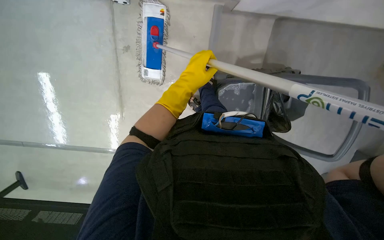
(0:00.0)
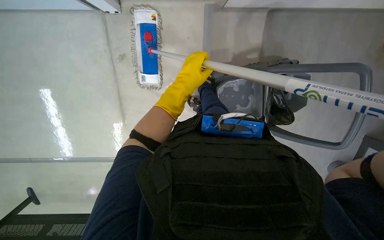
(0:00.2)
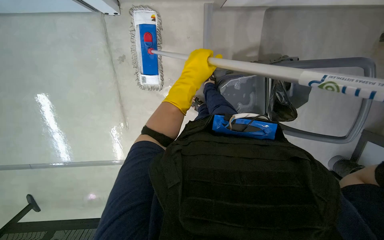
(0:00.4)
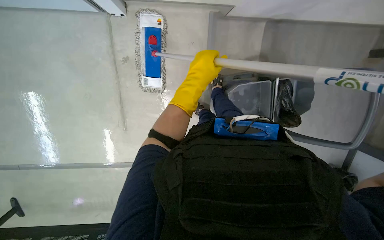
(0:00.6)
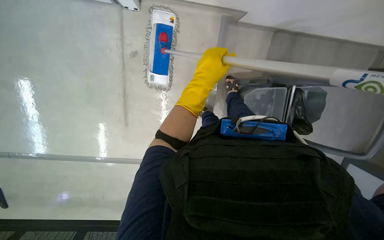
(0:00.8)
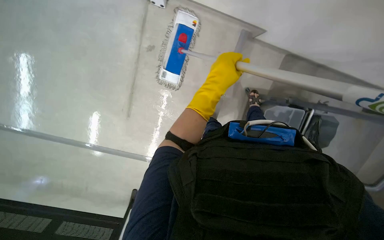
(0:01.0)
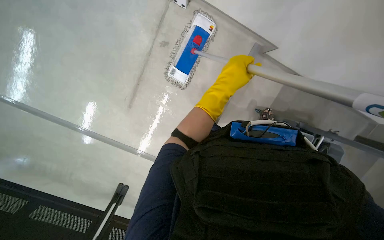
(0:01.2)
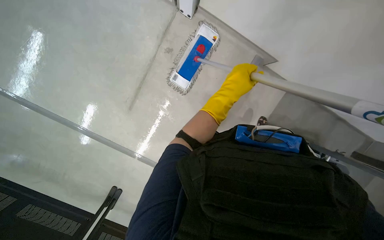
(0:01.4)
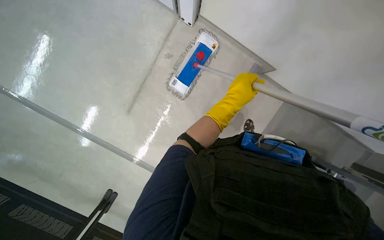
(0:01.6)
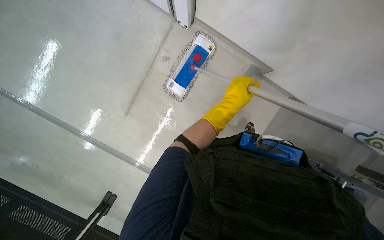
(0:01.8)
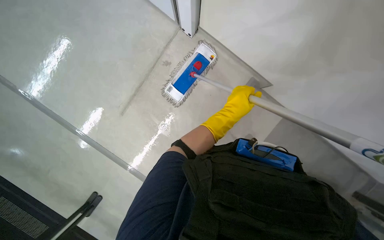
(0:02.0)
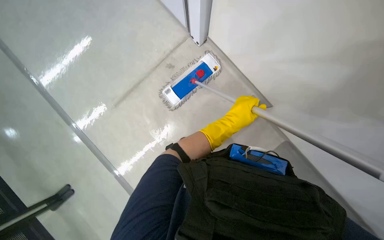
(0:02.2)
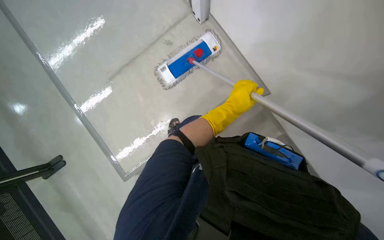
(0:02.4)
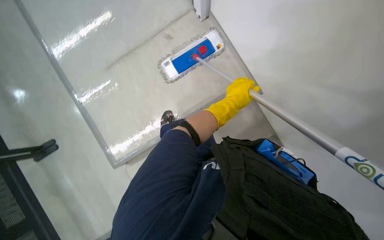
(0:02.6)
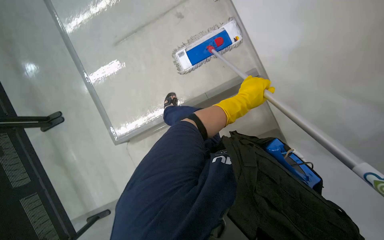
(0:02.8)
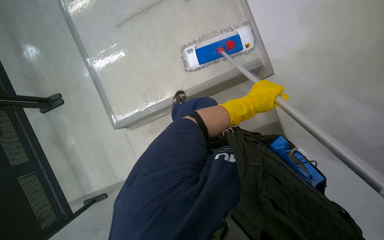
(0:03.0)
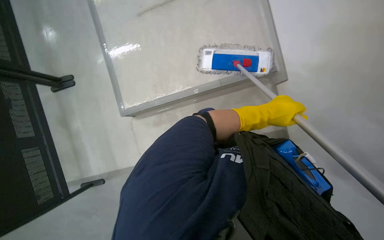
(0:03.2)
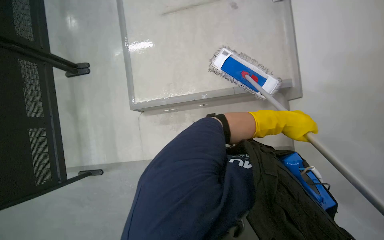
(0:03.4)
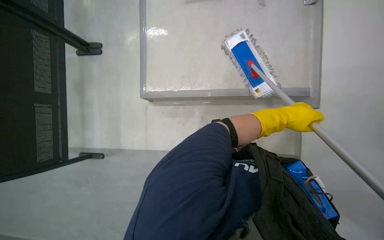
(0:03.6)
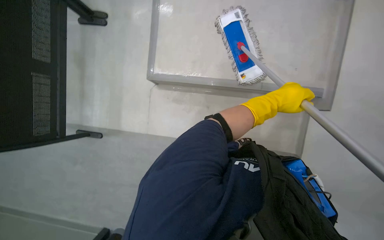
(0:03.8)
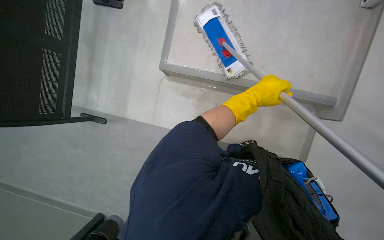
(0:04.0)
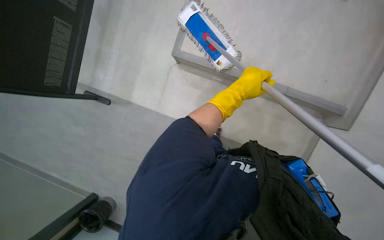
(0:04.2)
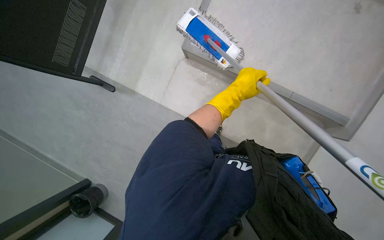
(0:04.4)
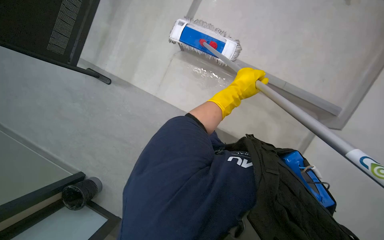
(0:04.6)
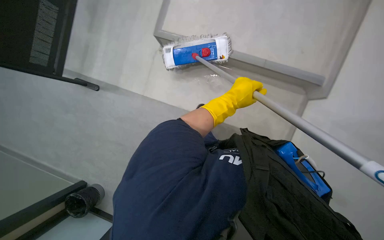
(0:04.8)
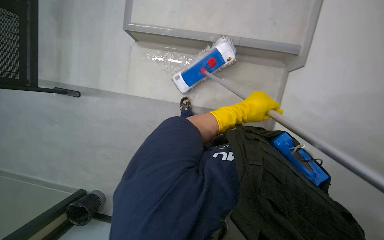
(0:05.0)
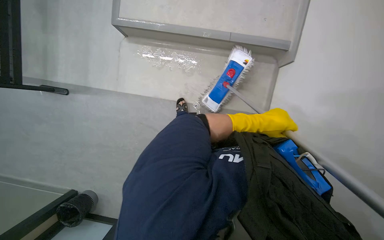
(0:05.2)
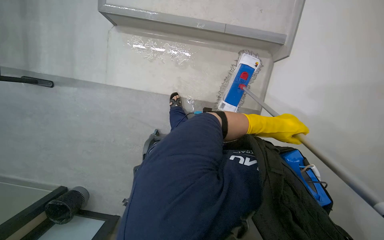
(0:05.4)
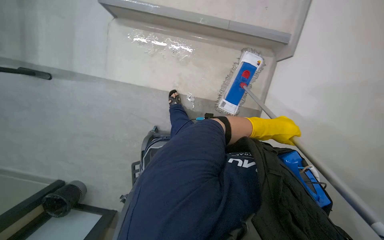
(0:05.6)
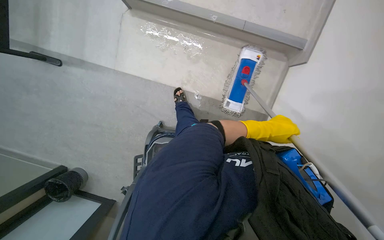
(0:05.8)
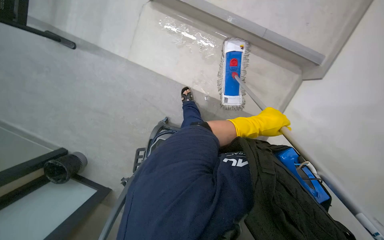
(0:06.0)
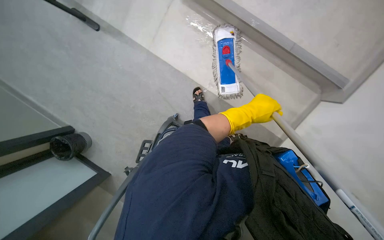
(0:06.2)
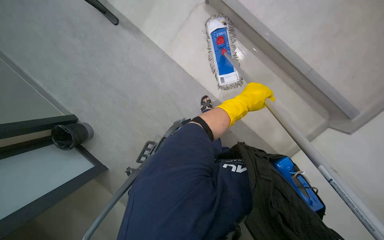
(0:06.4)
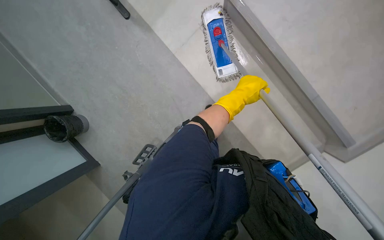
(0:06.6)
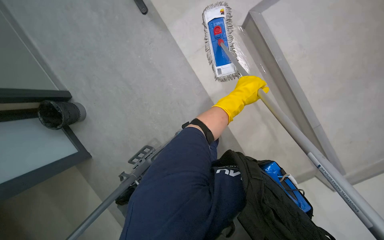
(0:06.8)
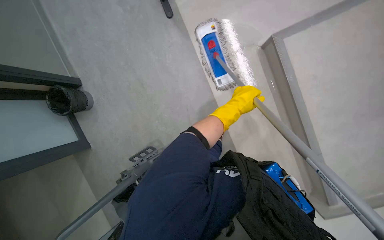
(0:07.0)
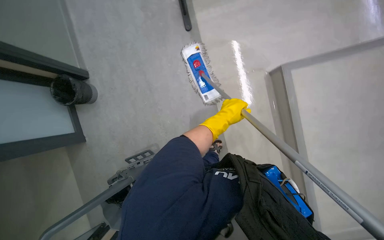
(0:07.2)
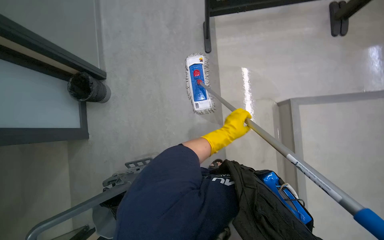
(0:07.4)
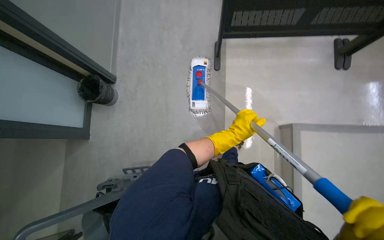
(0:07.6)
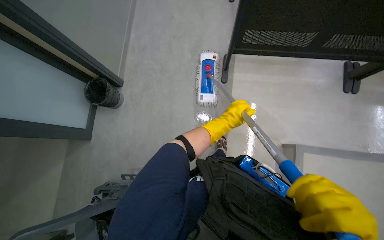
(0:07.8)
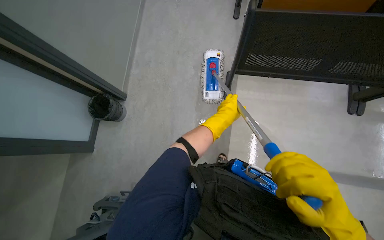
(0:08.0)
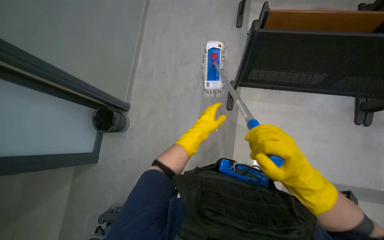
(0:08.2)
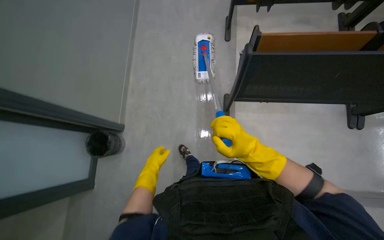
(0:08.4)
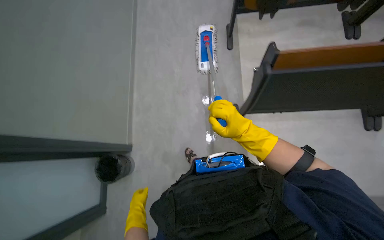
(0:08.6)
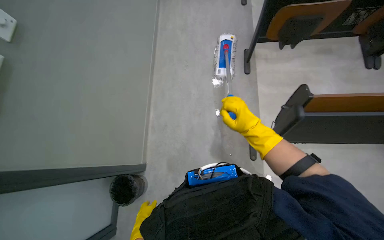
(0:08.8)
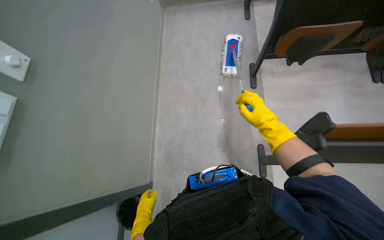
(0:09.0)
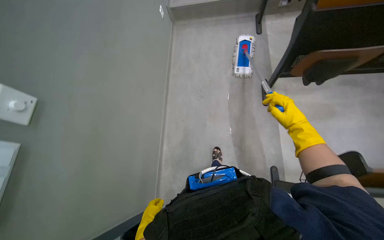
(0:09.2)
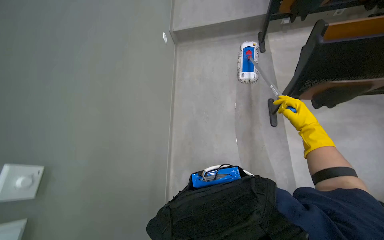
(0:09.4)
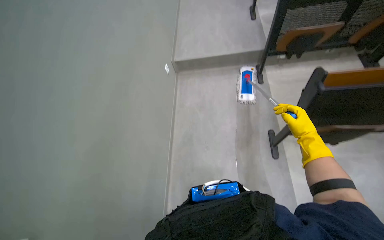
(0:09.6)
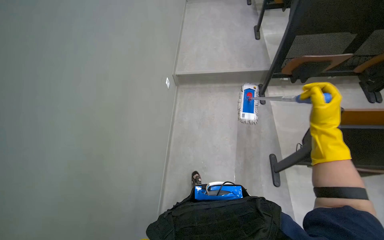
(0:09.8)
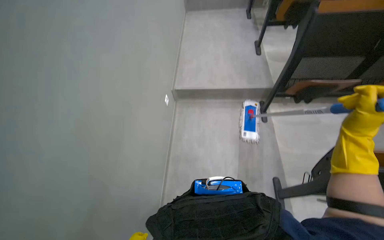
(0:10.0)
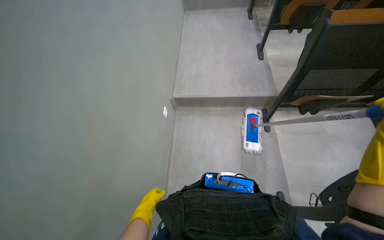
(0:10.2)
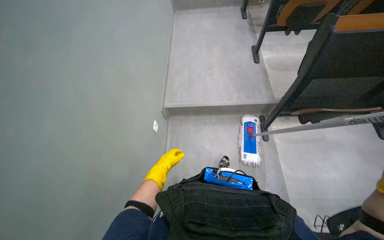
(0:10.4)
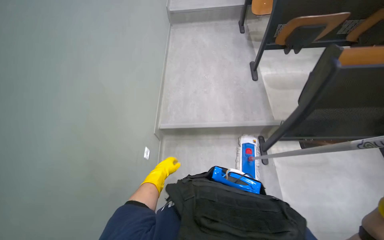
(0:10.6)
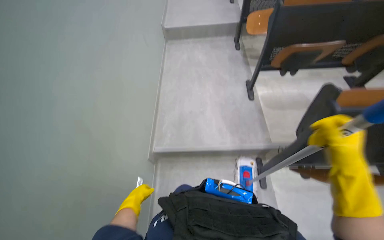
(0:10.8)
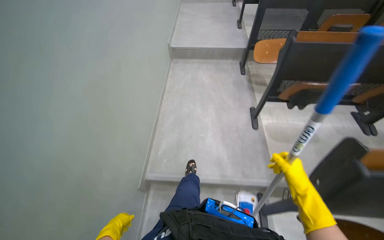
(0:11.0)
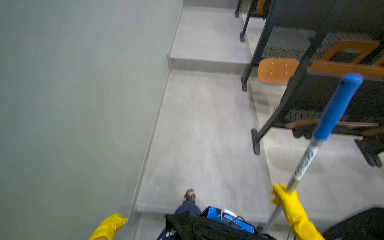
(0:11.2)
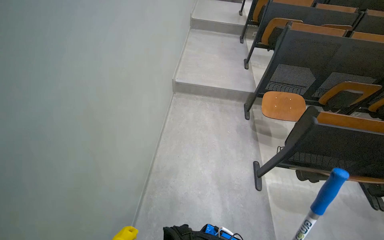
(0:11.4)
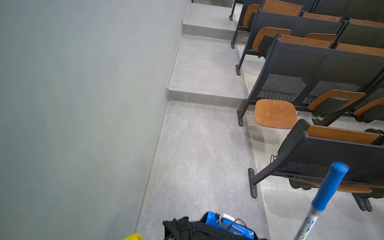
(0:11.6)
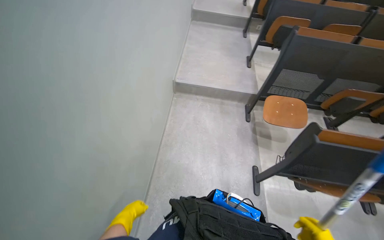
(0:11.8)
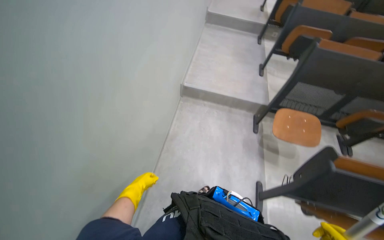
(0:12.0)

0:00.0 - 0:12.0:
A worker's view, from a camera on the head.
Job: mopping floor.
The whole recording: Mopping lecture hall floor. The worker mops the floor in the lecture hall, moving chairs and other items as needed to clean the area.
0:00.0 - 0:01.6: The scene rotates clockwise by roughly 25 degrees.
0:01.6 - 0:03.0: The scene turns roughly 30 degrees clockwise in the picture.
0:03.0 - 0:04.4: The scene turns roughly 35 degrees clockwise in the picture.
0:06.0 - 0:07.6: Everything in view rotates approximately 50 degrees clockwise.
0:07.6 - 0:09.0: The wearer looks approximately 30 degrees further upward. The left hand moves to the left, some 50 cm.
0:09.0 - 0:10.4: The view tilts roughly 30 degrees upward.
0:10.4 - 0:12.0: The wearer moves approximately 1 m.

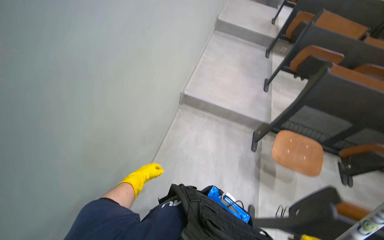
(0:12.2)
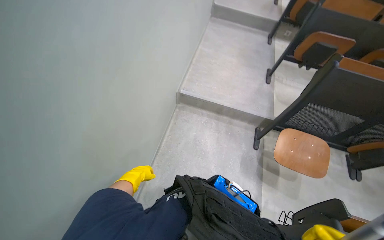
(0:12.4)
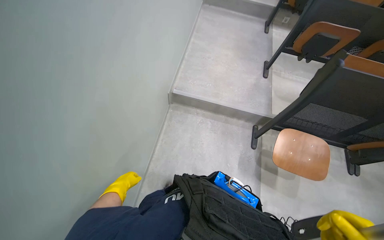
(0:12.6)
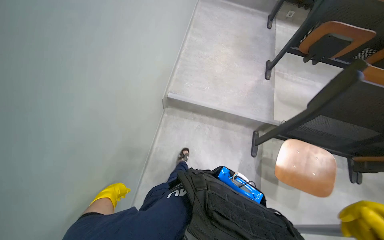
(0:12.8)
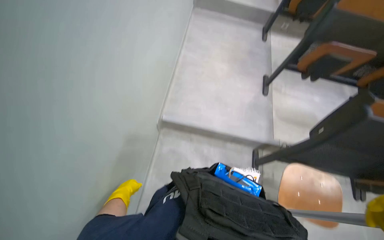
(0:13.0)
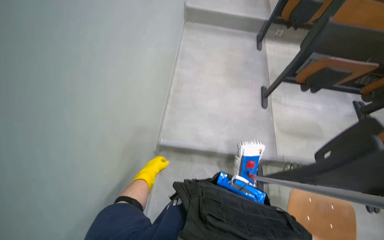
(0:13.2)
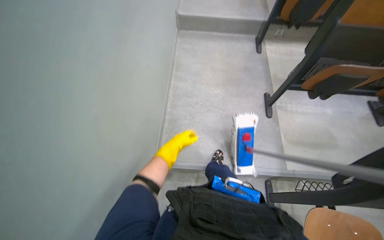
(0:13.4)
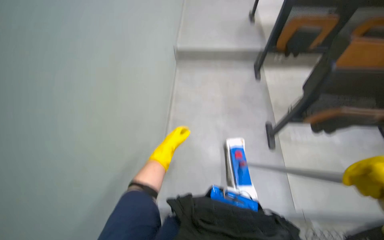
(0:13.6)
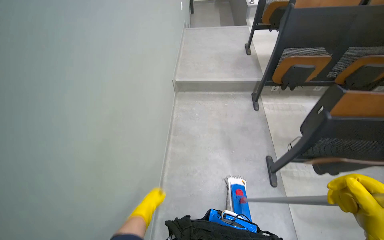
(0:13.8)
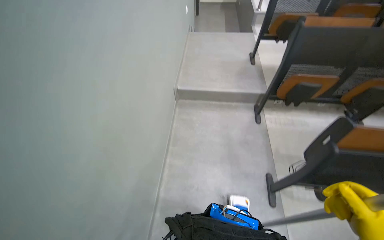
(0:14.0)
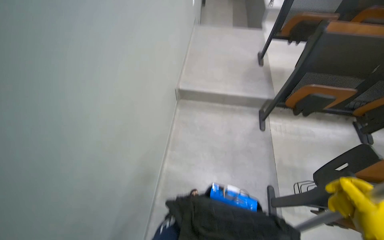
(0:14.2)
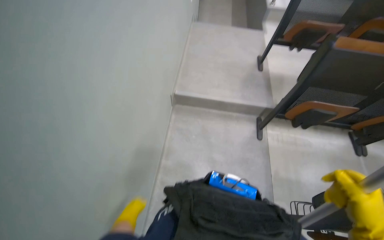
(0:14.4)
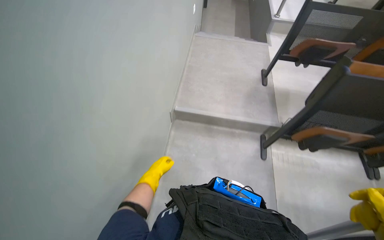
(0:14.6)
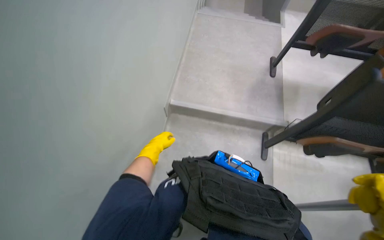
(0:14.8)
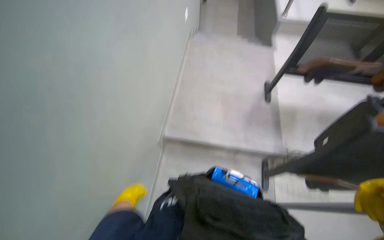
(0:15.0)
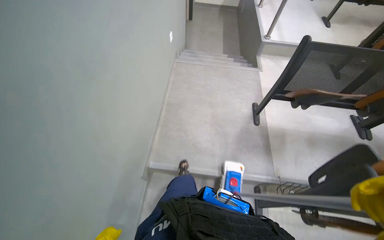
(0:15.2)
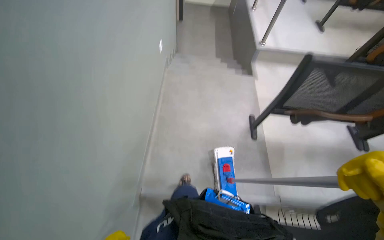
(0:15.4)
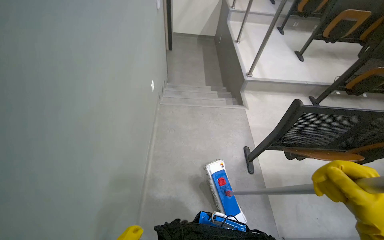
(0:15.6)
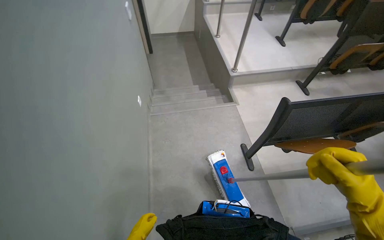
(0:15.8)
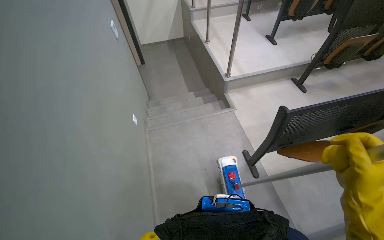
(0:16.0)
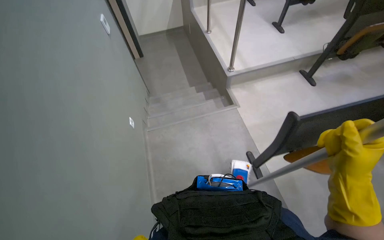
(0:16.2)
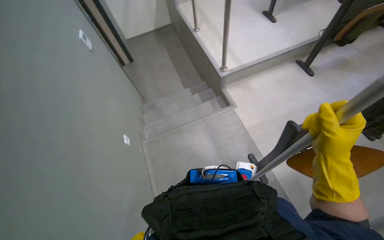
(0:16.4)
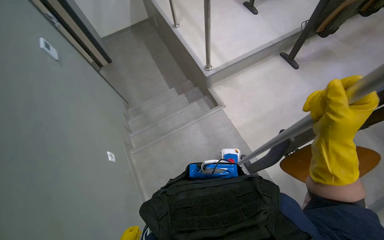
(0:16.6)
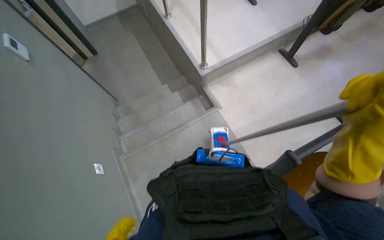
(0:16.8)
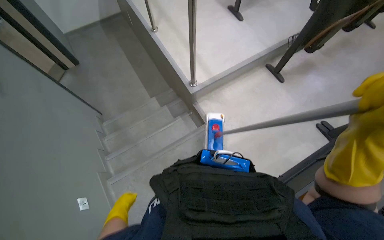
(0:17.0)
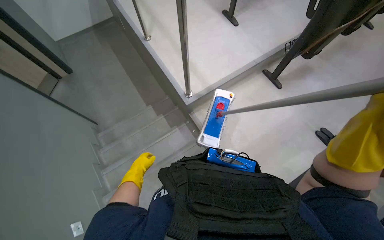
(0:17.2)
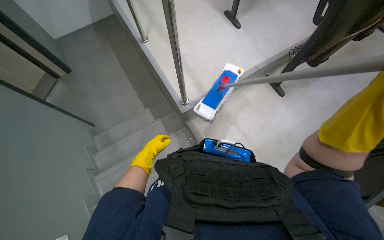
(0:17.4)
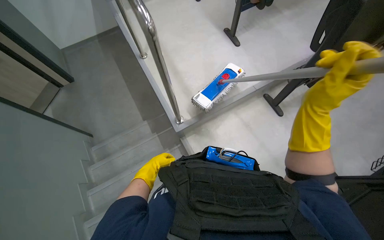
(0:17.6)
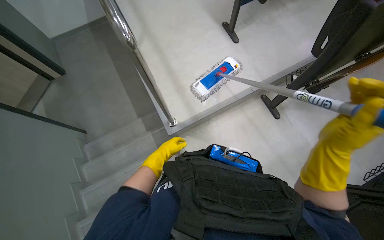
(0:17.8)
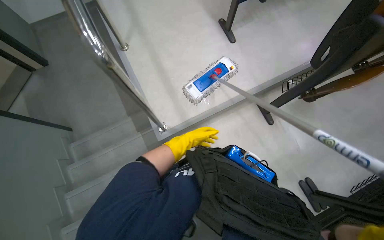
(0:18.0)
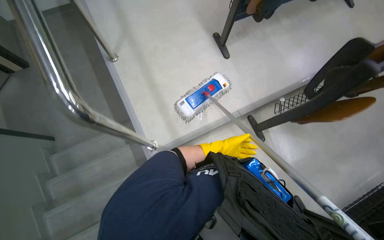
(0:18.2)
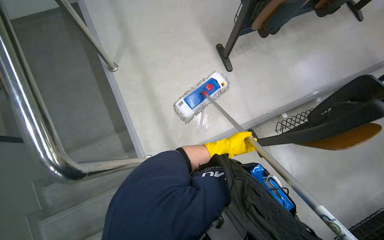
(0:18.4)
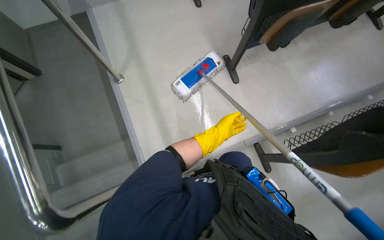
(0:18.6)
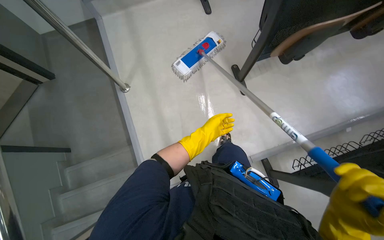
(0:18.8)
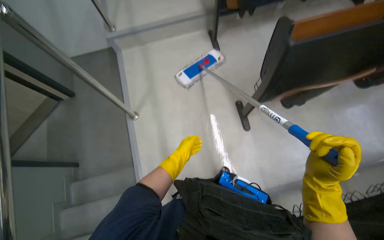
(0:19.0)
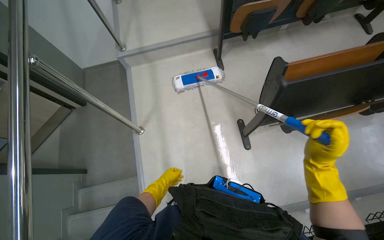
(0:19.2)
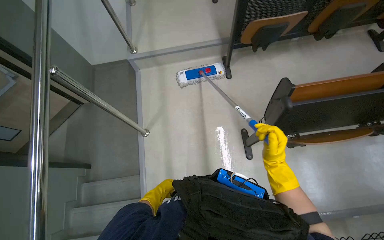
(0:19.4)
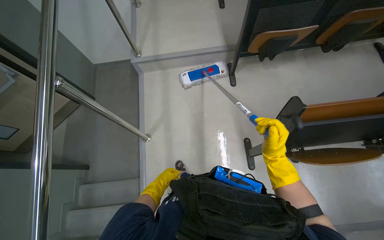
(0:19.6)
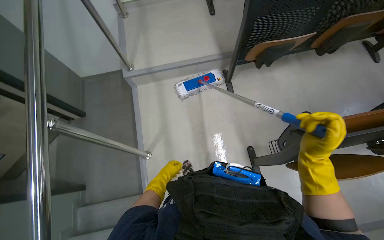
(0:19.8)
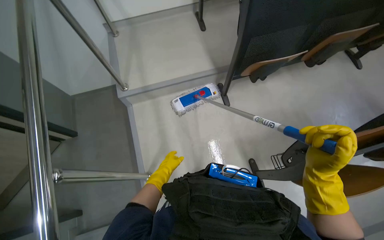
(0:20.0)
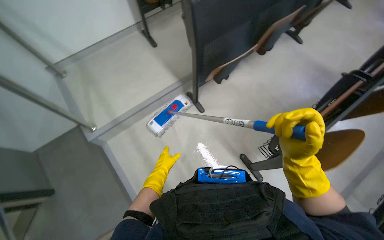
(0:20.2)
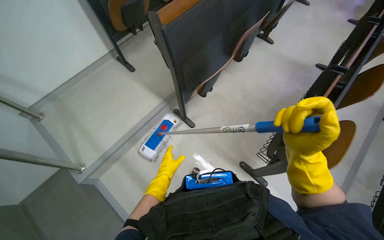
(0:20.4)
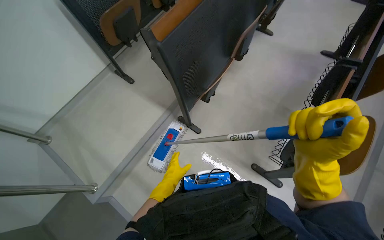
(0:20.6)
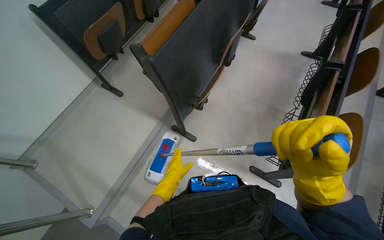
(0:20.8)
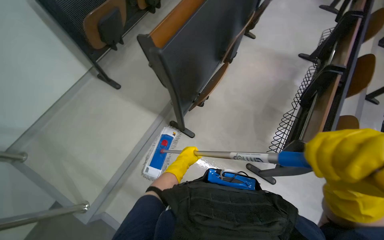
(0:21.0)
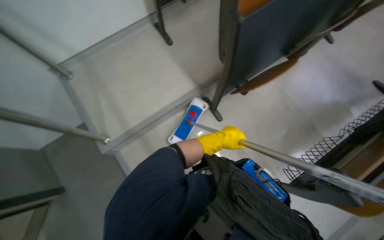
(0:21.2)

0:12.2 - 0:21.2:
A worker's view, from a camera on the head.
Job: mopping floor.
The whole recording: Mopping lecture hall floor. The worker mops the floor in the lecture hall, moving chairs and other items as needed to clean the area.
0:12.2 - 0:13.8: The wearer moves roughly 1.5 m.
0:13.8 - 0:15.2: The camera travels approximately 1 m.
0:15.2 - 0:16.6: The camera is carried some 90 cm. The scene rotates counterclockwise by about 25 degrees.
0:16.6 - 0:18.2: The camera is carried some 60 cm.
0:18.2 - 0:19.8: The head travels roughly 40 cm.
0:19.8 - 0:21.2: The head travels about 50 cm.
